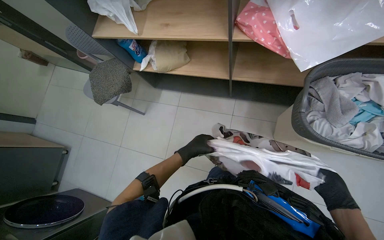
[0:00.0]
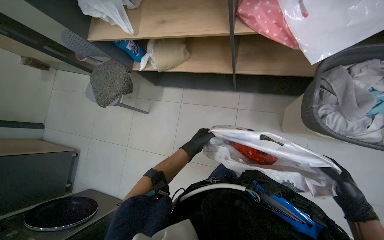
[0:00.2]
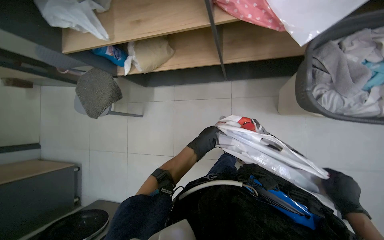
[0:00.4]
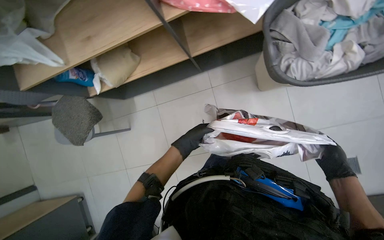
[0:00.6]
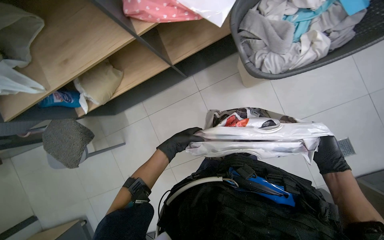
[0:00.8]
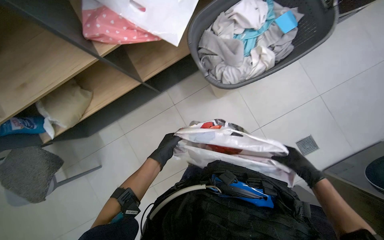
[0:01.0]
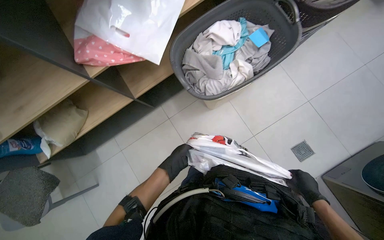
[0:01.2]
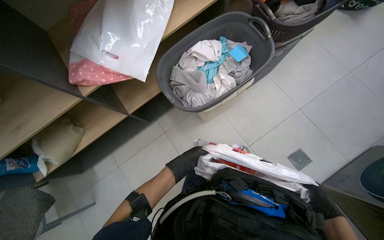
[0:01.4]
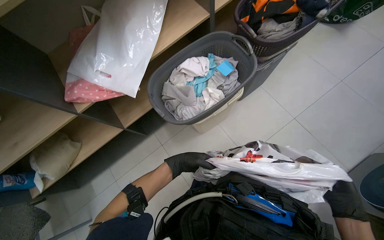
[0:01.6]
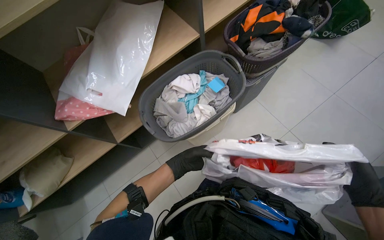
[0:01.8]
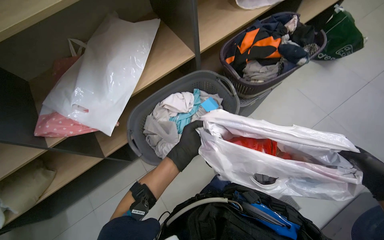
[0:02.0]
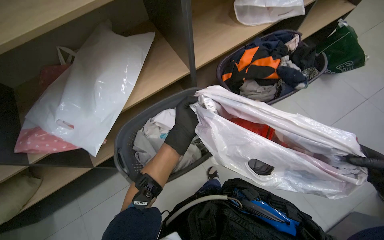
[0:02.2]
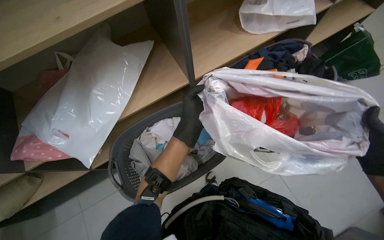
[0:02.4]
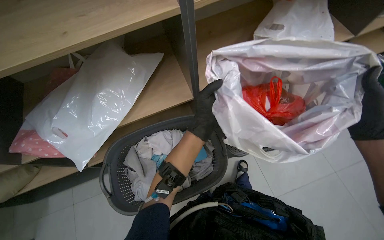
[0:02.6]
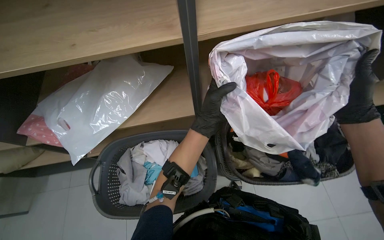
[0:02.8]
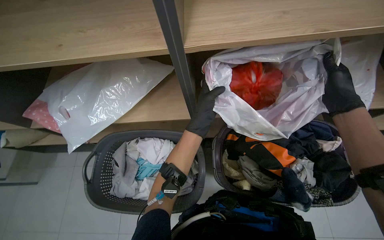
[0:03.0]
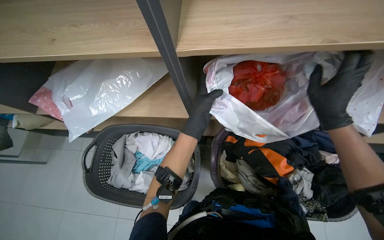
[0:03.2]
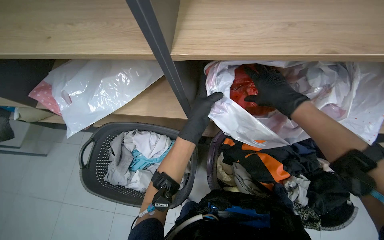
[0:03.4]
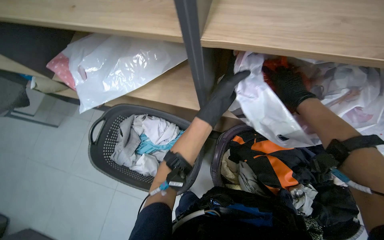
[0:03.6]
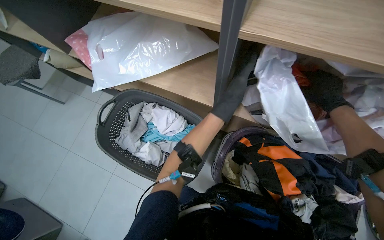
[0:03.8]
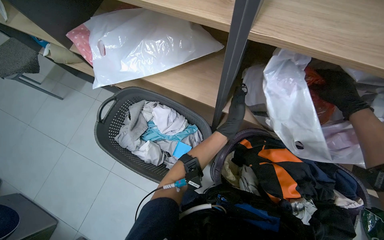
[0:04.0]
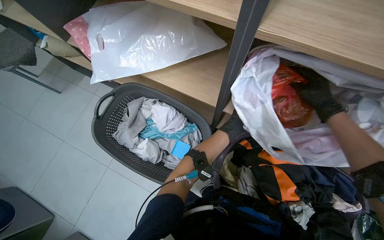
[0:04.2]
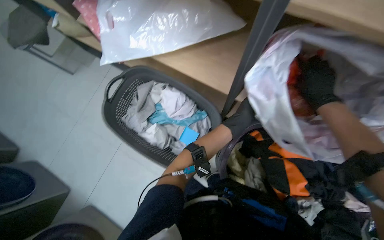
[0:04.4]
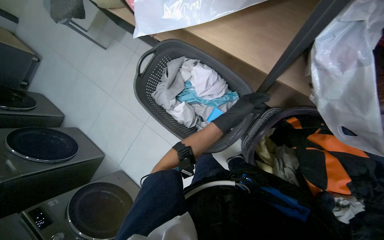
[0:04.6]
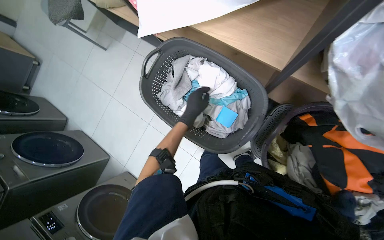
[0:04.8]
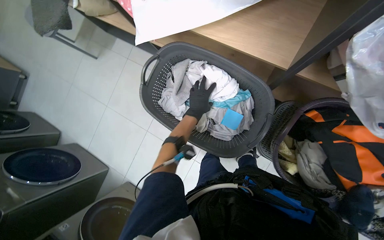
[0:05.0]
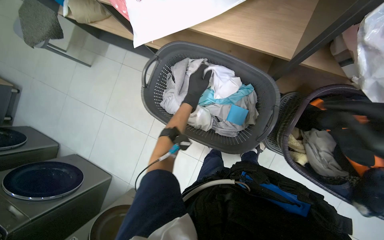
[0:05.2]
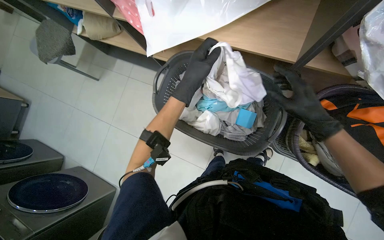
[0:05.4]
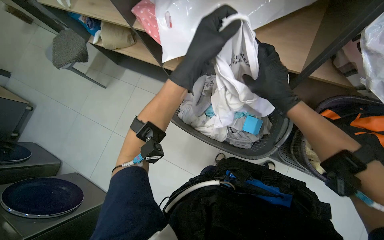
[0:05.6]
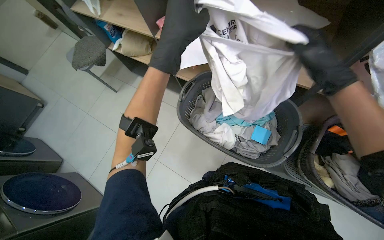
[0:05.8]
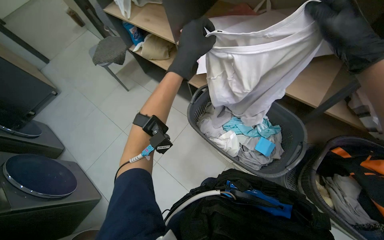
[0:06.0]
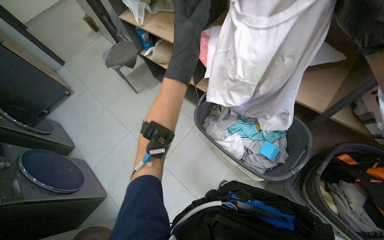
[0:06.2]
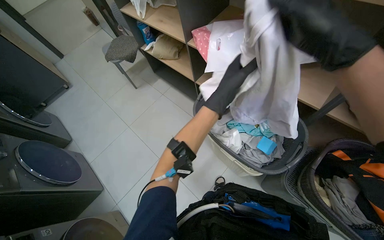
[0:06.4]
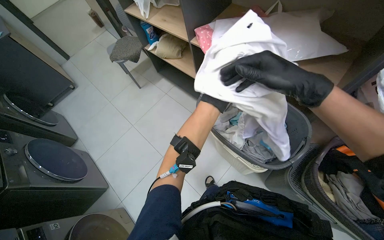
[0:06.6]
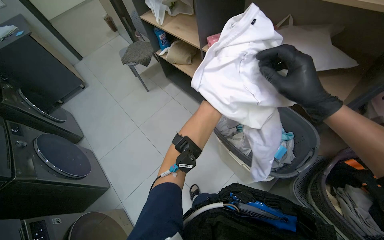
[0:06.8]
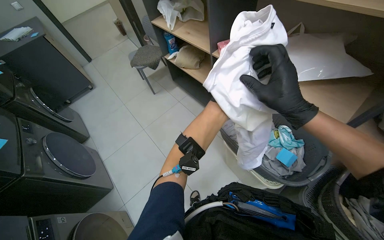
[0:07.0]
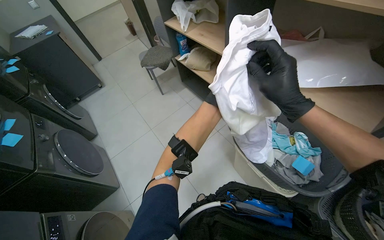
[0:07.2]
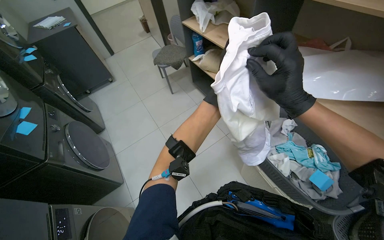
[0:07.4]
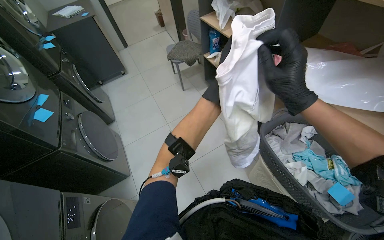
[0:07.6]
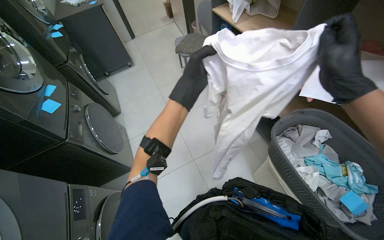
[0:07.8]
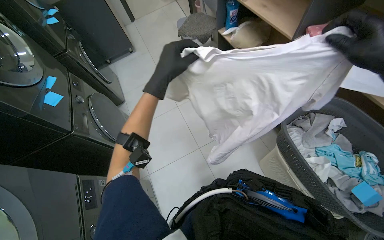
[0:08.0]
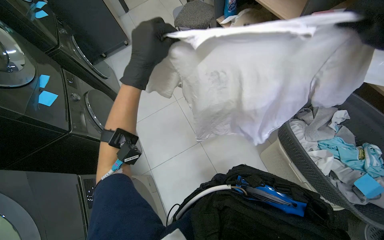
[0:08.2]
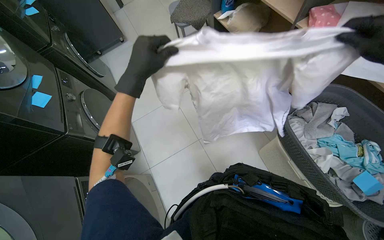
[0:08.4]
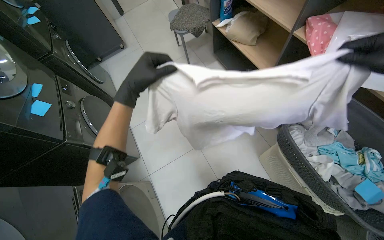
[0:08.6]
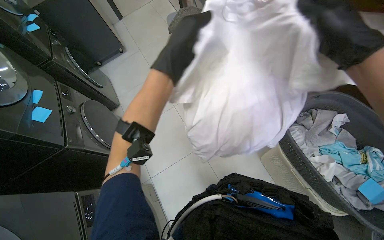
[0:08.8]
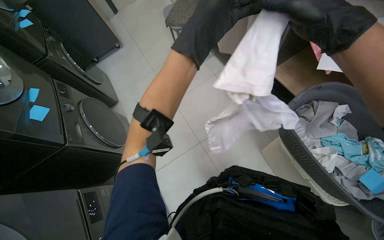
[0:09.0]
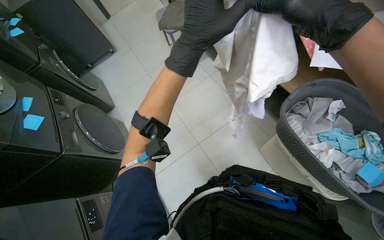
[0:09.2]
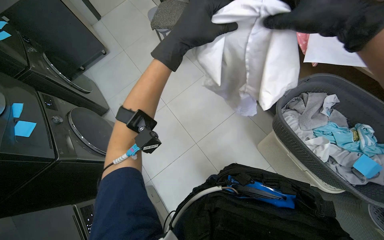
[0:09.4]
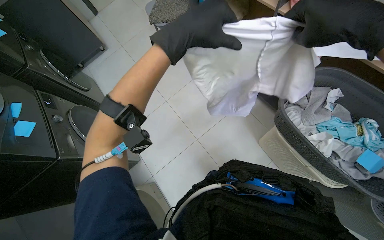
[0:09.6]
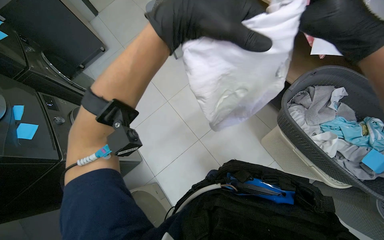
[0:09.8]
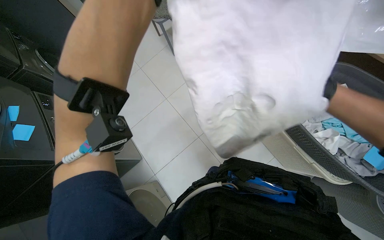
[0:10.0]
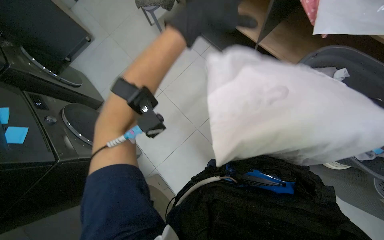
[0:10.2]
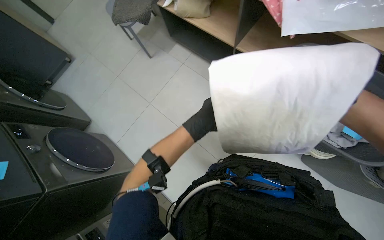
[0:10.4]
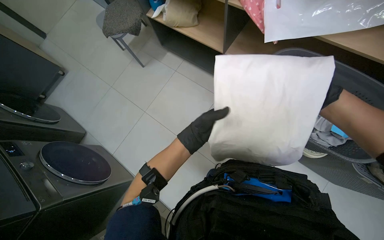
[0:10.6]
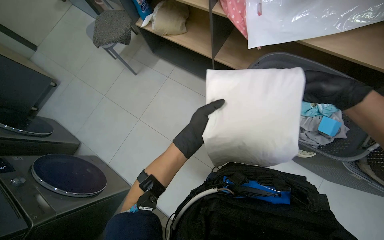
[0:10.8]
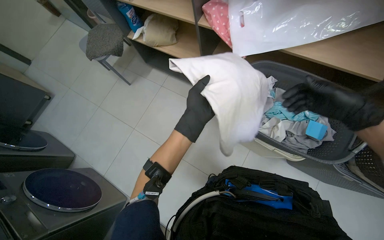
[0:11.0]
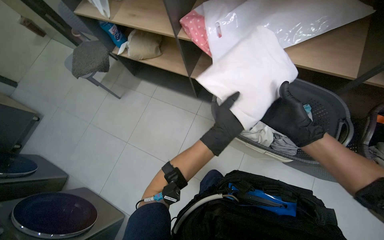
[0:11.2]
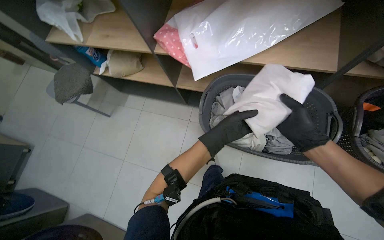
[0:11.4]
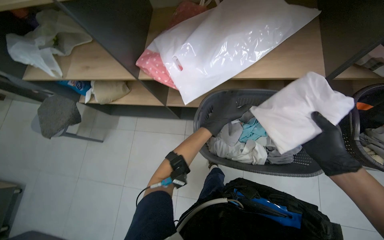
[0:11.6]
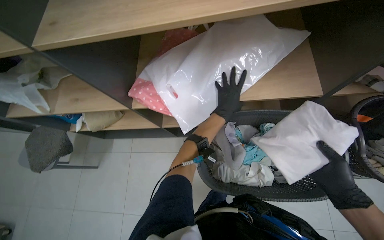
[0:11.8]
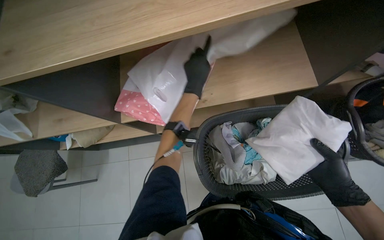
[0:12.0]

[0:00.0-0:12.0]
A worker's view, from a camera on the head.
Job: managing laundry.
The whole recording: Organizing and folding laundry. The worker organizes bags on shelves, places items into a bag, then folds clothes from a basket and places them on shelves.
0:00.0 to 0:01.6: The view tilts some 15 degrees upward. Everything in view rotates about 50 degrees counterclockwise.
0:01.6 to 0:03.0: The head travels about 60 cm. The head rotates approximately 35 degrees to the left.
0:03.0 to 0:04.4: The view tilts some 15 degrees downward. Everything in view rotates some 30 degrees clockwise. The left hand is displaced farther from the camera by some 35 cm. Meanwhile the right hand goes left and right, some 20 cm each way, reversing 2 times.
0:04.4 to 0:06.0: The wearer looks about 15 degrees further upward.
0:06.0 to 0:07.6: The right hand moves to the left, some 40 cm.
0:07.6 to 0:09.0: The wearer looks about 10 degrees further downward.
0:09.0 to 0:10.4: The left hand shifts roughly 25 cm farther from the camera, to the right and down the picture, while the right hand goes approximately 30 cm to the right, down the picture and farther from the camera.
0:10.4 to 0:12.0: The head travels roughly 40 cm. The head turns to the right by some 45 degrees.

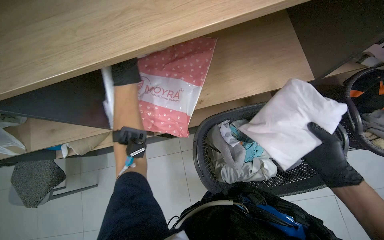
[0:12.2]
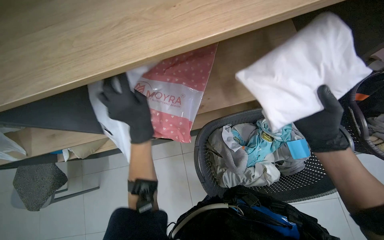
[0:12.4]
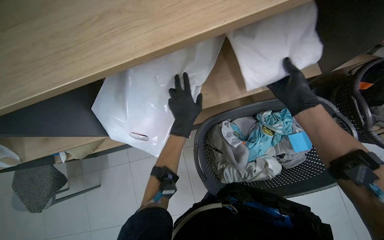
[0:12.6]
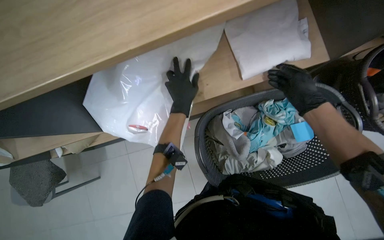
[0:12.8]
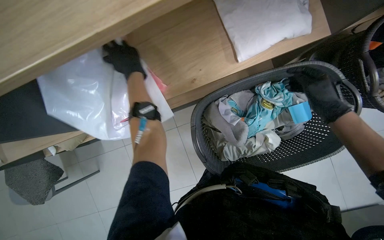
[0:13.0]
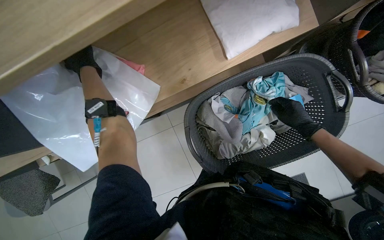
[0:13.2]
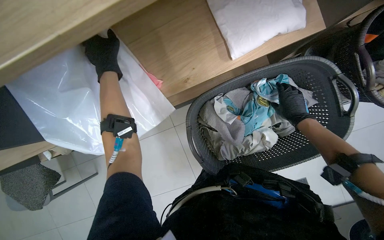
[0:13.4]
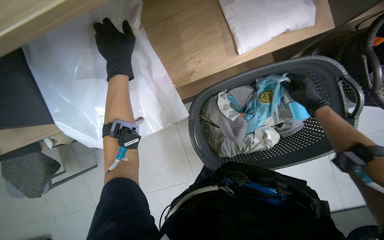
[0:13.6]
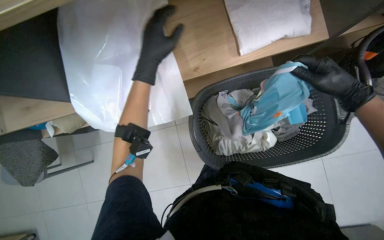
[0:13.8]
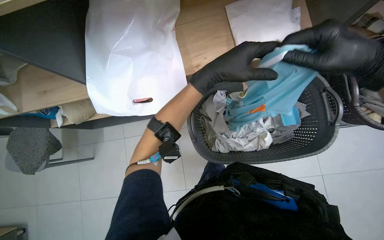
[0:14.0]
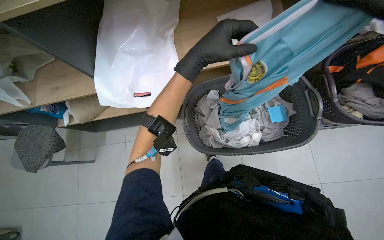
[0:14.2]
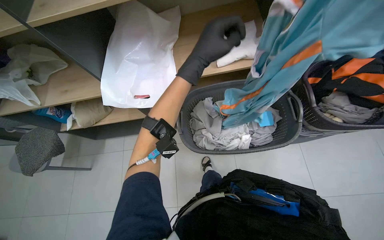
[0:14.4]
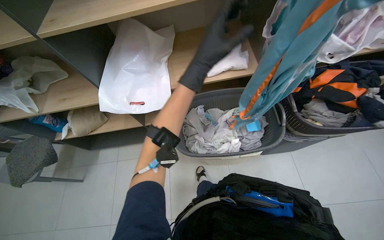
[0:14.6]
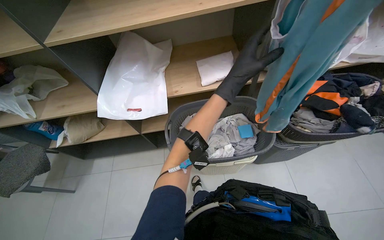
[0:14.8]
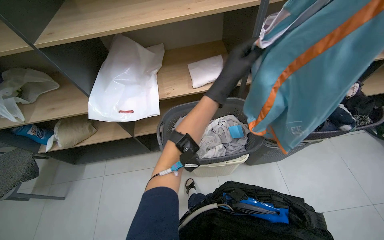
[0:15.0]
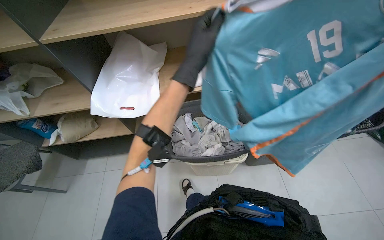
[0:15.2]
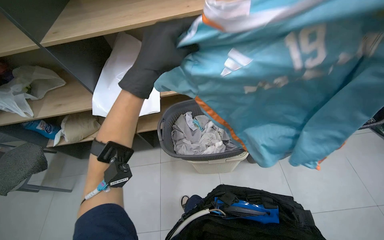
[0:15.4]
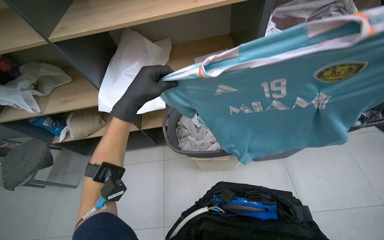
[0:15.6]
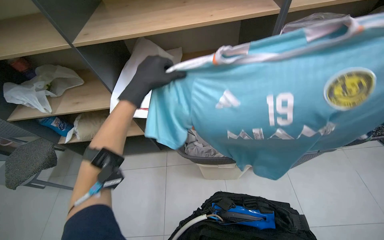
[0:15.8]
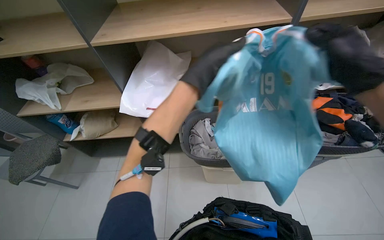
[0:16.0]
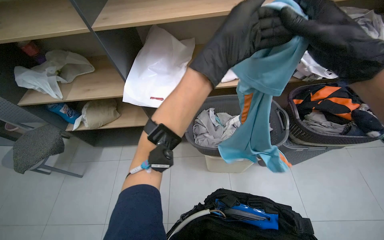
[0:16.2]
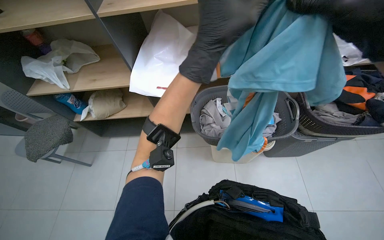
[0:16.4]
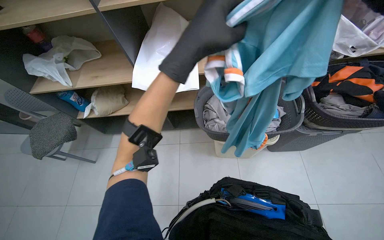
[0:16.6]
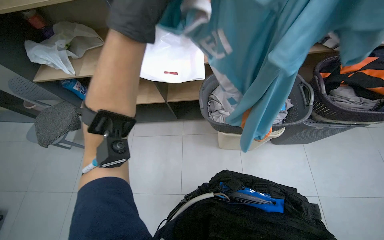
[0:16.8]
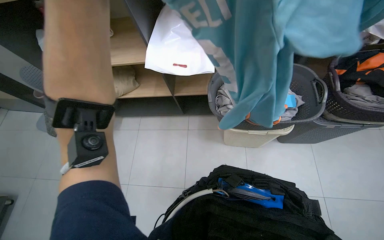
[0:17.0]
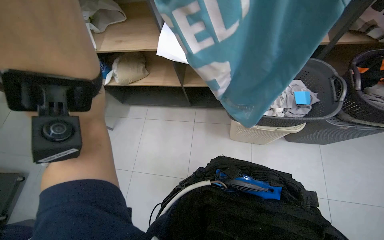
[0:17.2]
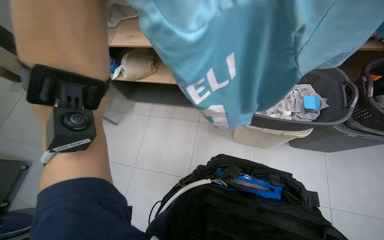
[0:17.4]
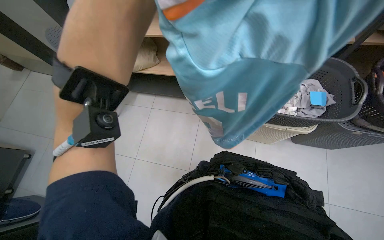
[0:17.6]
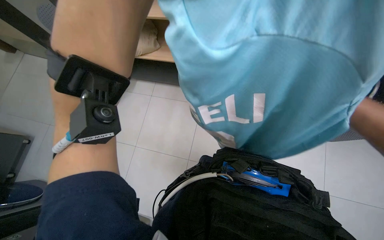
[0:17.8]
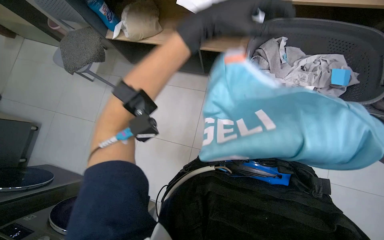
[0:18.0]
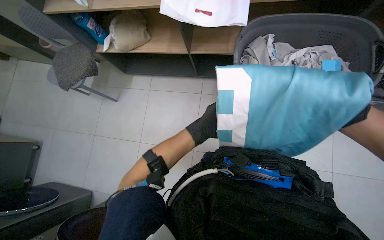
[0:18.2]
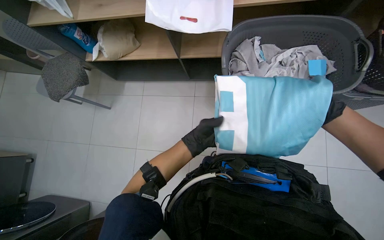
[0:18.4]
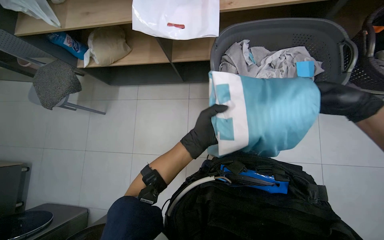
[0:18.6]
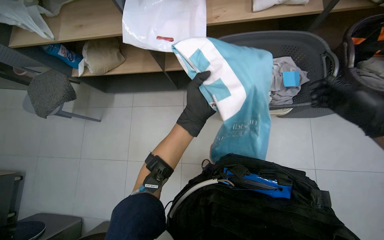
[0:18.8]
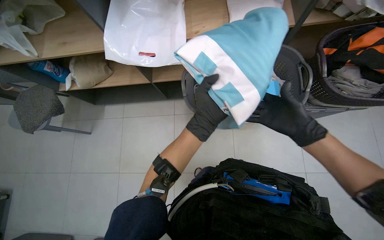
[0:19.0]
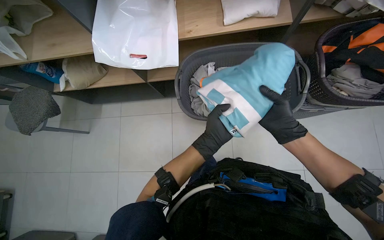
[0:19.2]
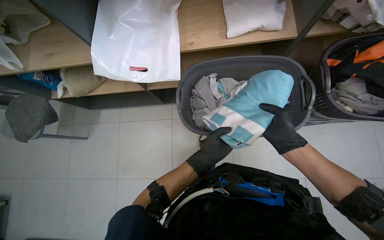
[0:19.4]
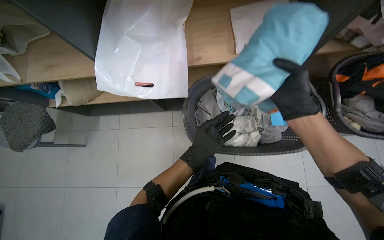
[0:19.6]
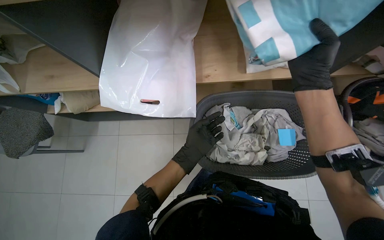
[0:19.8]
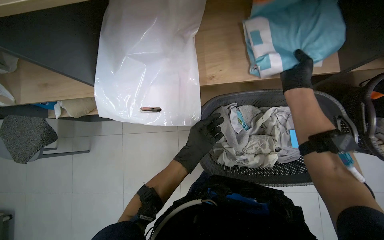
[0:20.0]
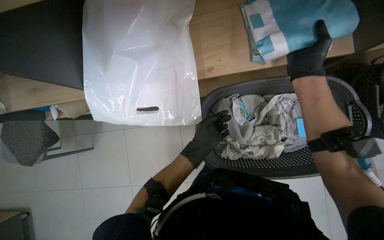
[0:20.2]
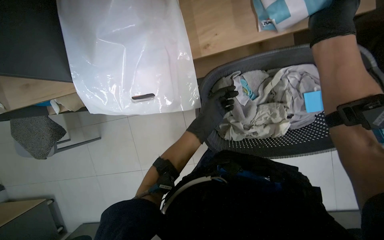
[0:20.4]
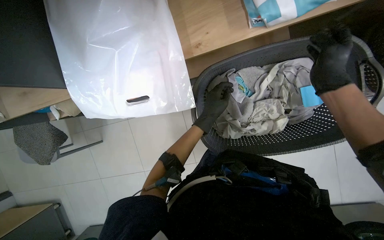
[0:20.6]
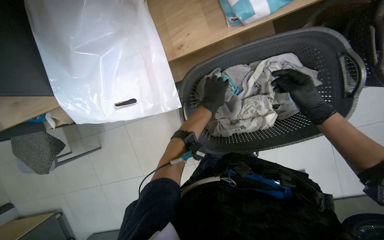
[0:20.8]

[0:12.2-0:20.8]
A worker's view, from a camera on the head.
Job: managing laundry.
The whole recording: Organizing and folding laundry. The worker organizes bags on shelves, places items into a bag, then folds clothes from a basket and places them on shelves.
0:12.2 to 0:13.6: The wearer looks approximately 15 degrees further downward. The right hand swings up and down the picture, roughly 20 cm each way, with 2 reversals. The left hand goes to the right and returns, roughly 20 cm each way.
0:13.6 to 0:15.0: The camera is carried roughly 50 cm. The camera pitches upward, by some 35 degrees.
0:15.0 to 0:16.6: The left hand goes left and right, some 25 cm each way, reversing 2 times.
0:16.6 to 0:18.0: The wearer looks roughly 20 degrees further to the left. The view tilts some 25 degrees downward.
0:19.4 to 0:20.8: The wearer looks approximately 15 degrees further downward. The left hand travels up the picture and farther from the camera by some 30 cm, while the right hand moves up the picture, approximately 15 cm.
